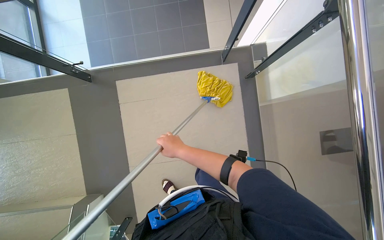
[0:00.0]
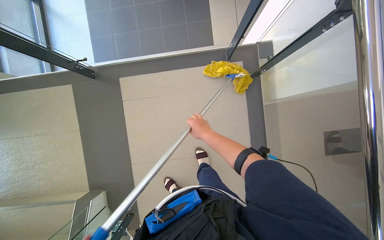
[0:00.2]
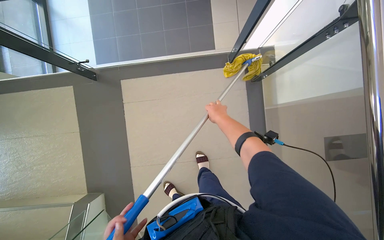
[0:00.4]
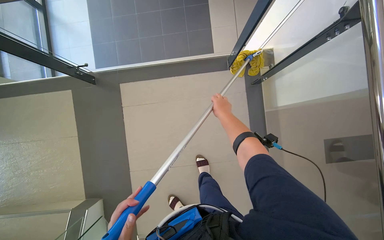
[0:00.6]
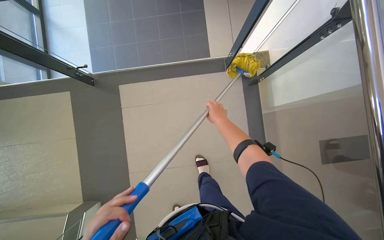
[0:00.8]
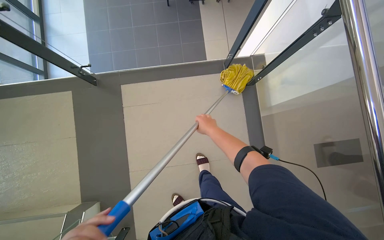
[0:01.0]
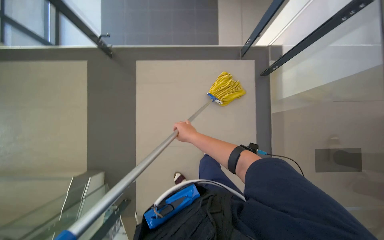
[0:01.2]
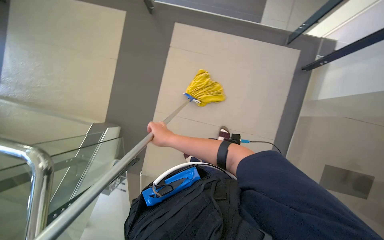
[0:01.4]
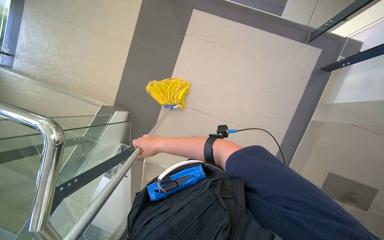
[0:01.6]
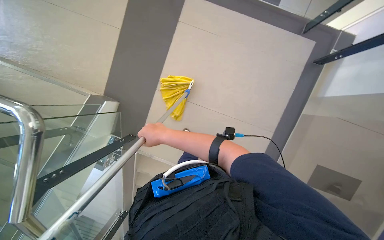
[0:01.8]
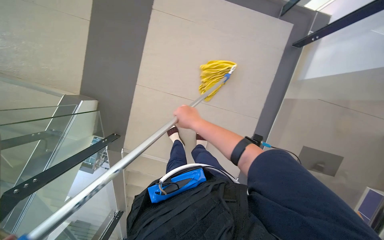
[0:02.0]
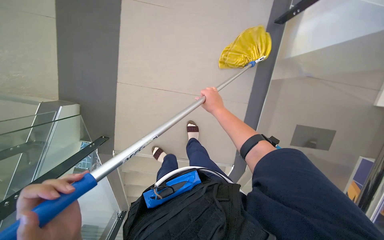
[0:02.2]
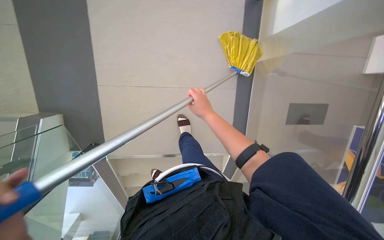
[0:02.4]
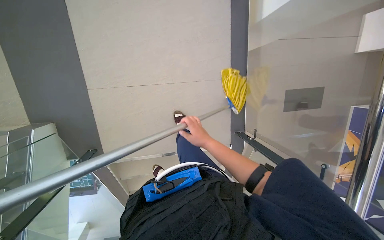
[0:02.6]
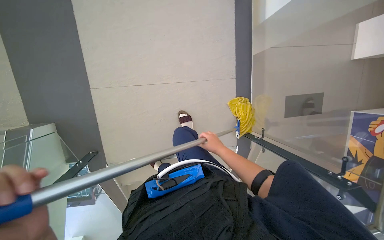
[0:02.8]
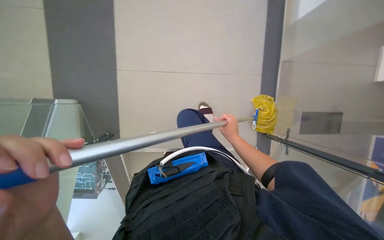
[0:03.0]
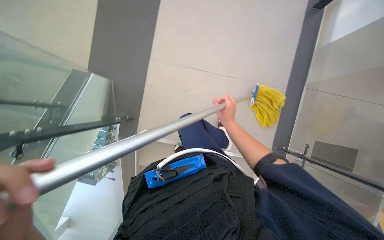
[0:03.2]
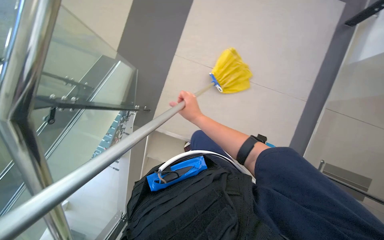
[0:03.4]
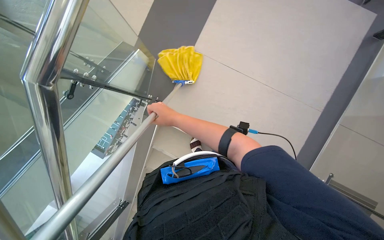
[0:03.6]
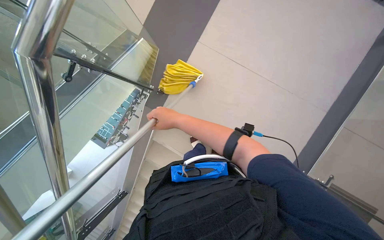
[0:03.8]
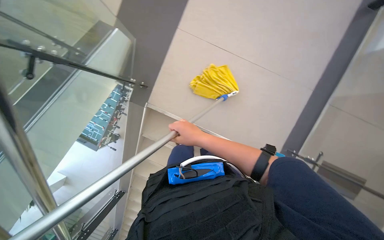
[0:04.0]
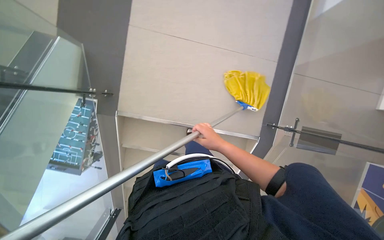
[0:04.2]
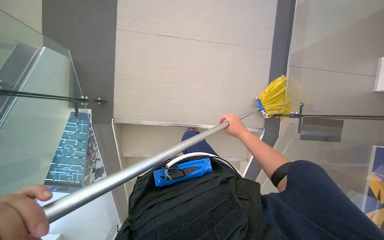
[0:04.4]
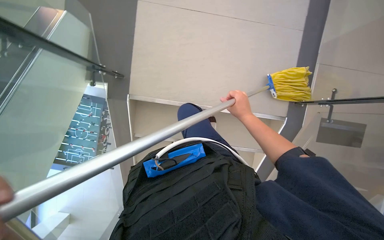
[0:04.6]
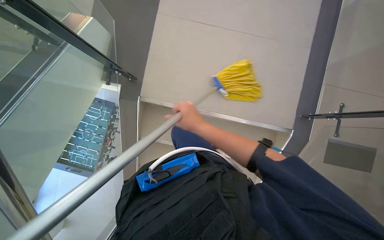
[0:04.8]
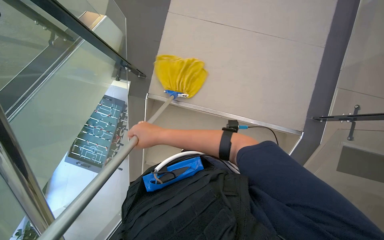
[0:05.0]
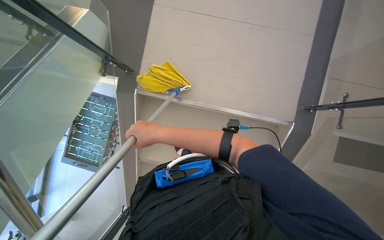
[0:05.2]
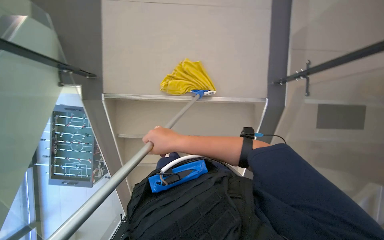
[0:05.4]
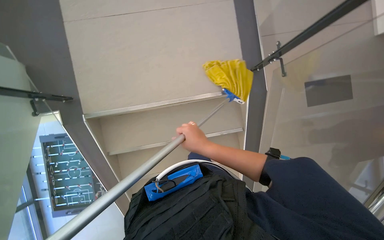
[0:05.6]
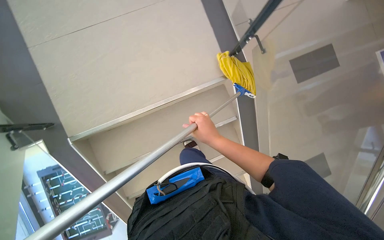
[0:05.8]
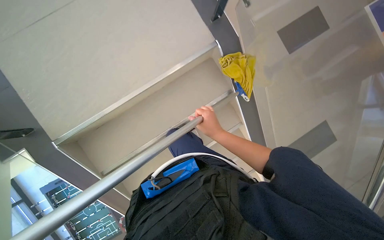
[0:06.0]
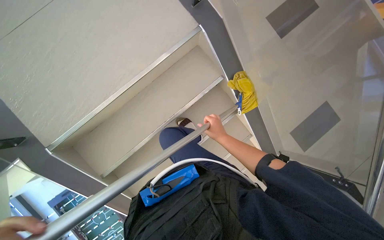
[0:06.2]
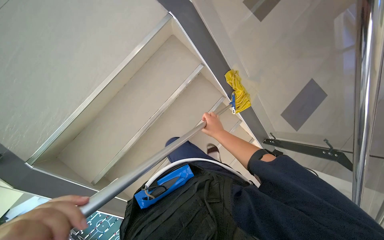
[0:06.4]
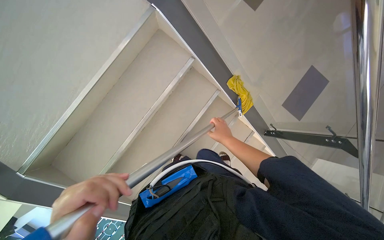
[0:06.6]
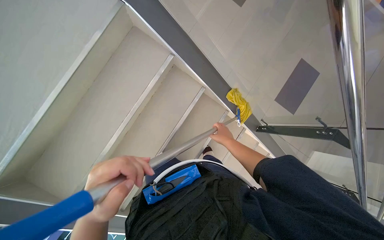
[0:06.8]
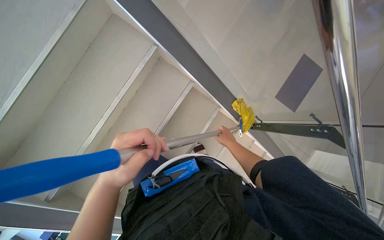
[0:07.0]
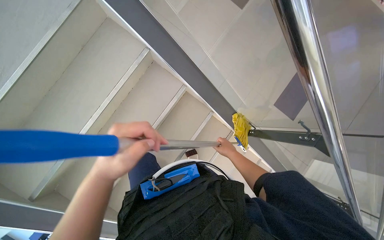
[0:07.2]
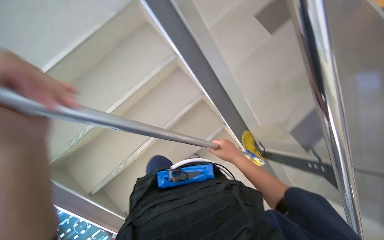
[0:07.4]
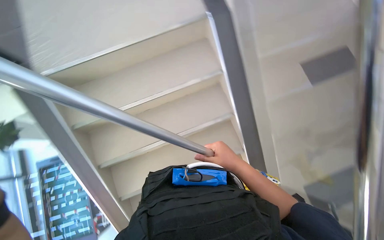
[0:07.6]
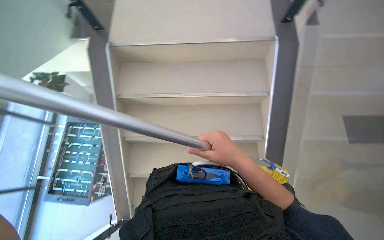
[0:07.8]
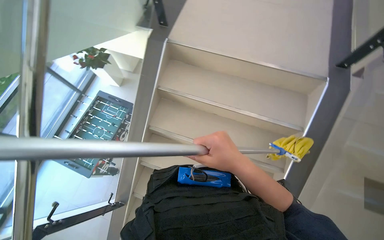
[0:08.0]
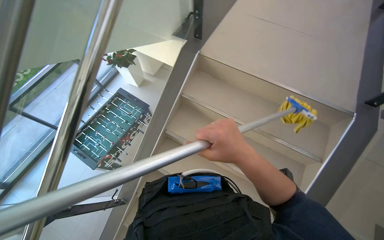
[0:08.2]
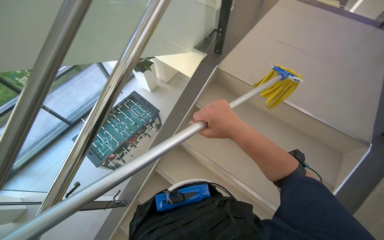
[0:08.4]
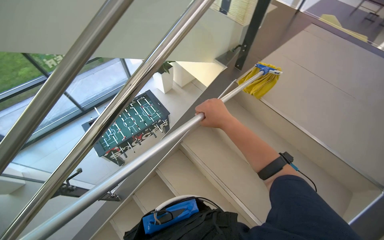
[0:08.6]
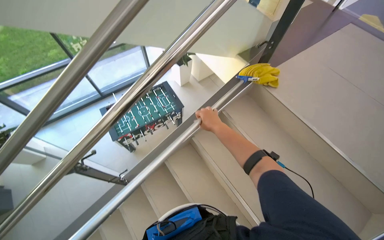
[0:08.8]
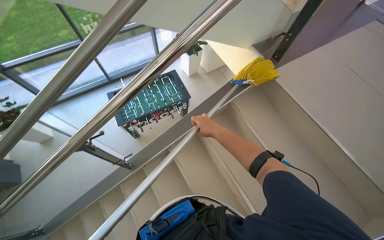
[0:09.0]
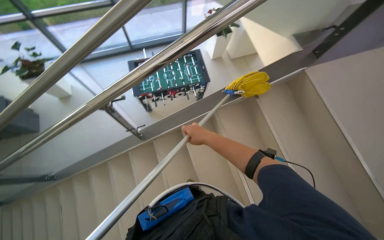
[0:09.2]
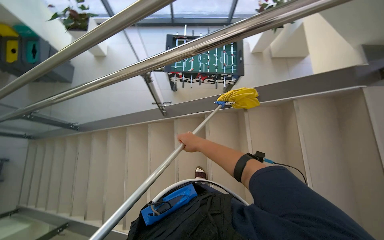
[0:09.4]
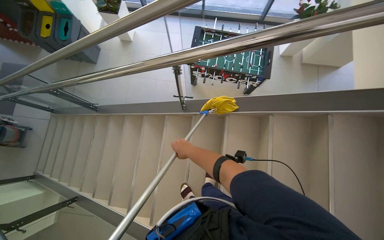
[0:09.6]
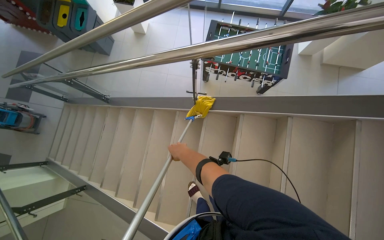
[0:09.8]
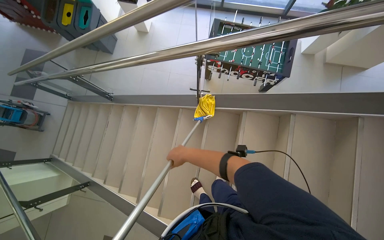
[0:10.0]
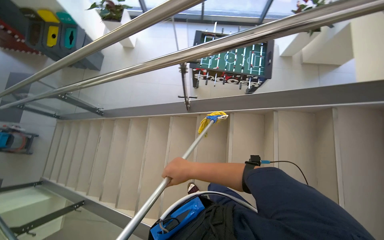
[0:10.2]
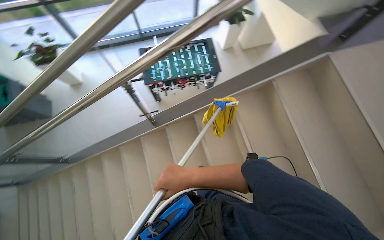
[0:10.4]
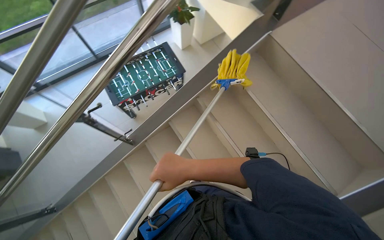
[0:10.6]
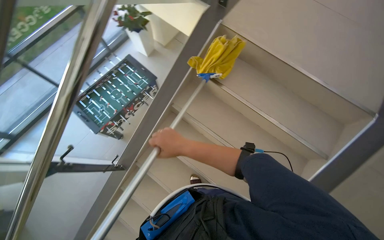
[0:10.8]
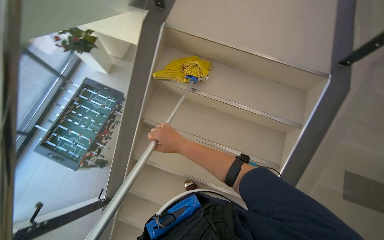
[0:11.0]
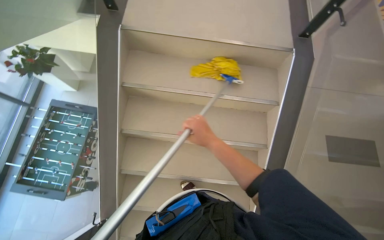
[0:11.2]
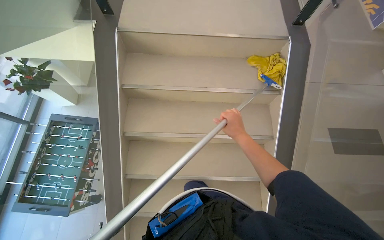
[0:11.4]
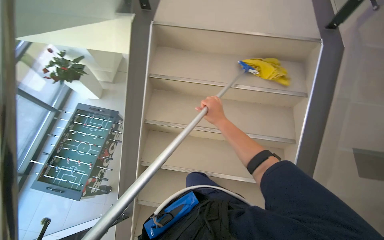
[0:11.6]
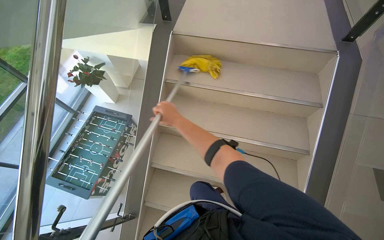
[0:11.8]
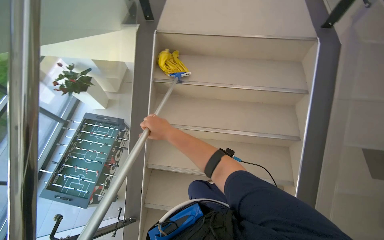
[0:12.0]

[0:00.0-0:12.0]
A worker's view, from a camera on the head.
Job: mopping floor.
The whole recording: Mopping stairs. The worker mops the stairs using a long-handled mop.
0:00.0 to 0:01.6: The camera travels approximately 40 cm. The scene turns approximately 30 degrees clockwise in the picture.
0:01.6 to 0:03.0: The head turns to the right by about 25 degrees. The wearer looks about 15 degrees further downward. The right hand travels to the right by approximately 30 cm.
0:03.0 to 0:04.4: The right hand moves approximately 20 cm to the left and comes back.
0:04.4 to 0:06.0: Everything in view rotates about 40 degrees counterclockwise.
0:06.0 to 0:07.6: The right hand travels down the picture by approximately 10 cm, and moves approximately 30 cm farther from the camera and comes back.
0:07.6 to 0:09.0: The head rotates roughly 55 degrees to the left.
0:10.4 to 0:12.0: The wearer looks roughly 65 degrees further to the right.

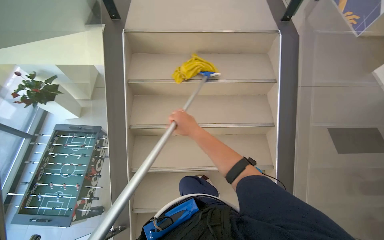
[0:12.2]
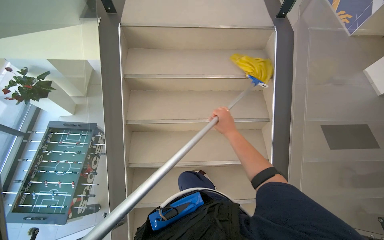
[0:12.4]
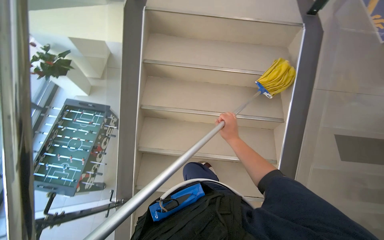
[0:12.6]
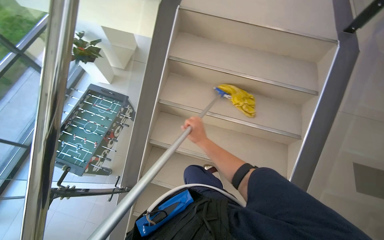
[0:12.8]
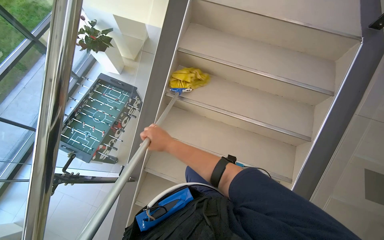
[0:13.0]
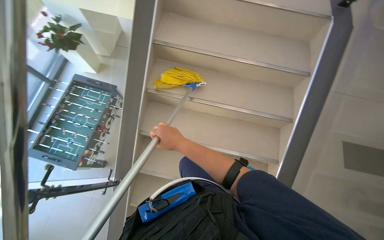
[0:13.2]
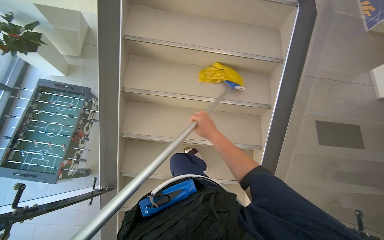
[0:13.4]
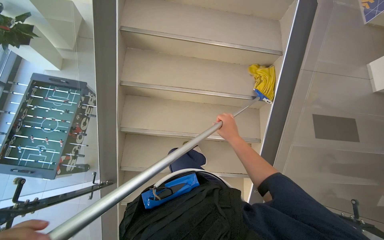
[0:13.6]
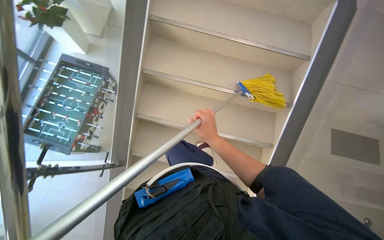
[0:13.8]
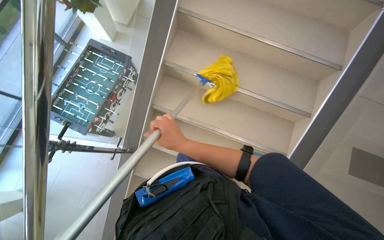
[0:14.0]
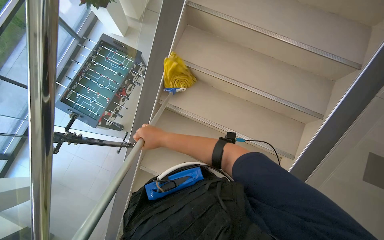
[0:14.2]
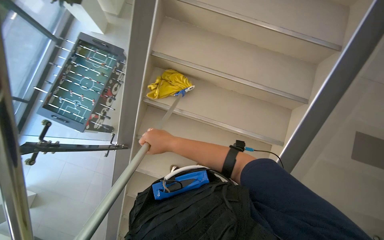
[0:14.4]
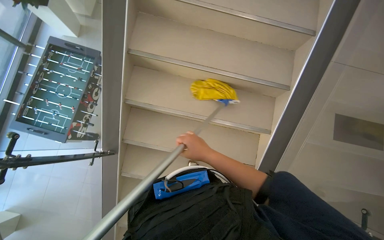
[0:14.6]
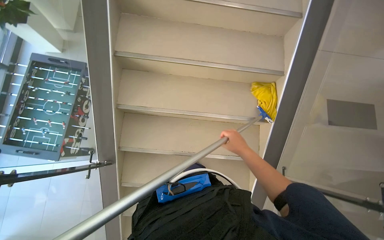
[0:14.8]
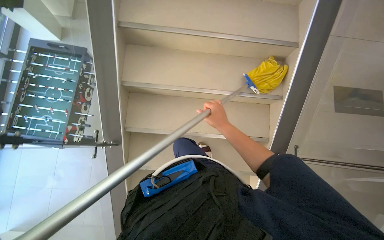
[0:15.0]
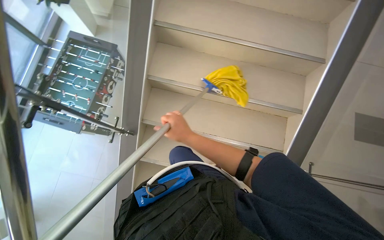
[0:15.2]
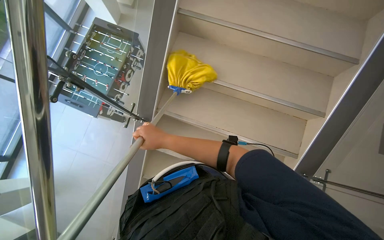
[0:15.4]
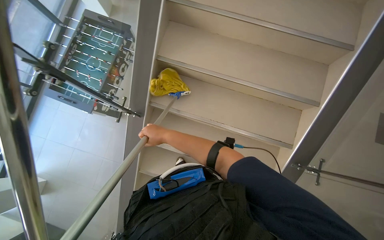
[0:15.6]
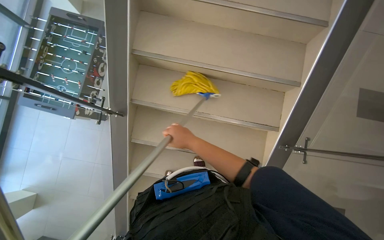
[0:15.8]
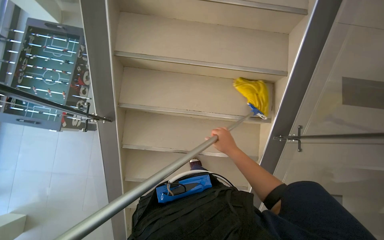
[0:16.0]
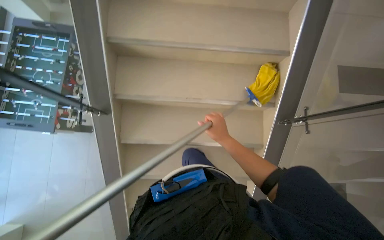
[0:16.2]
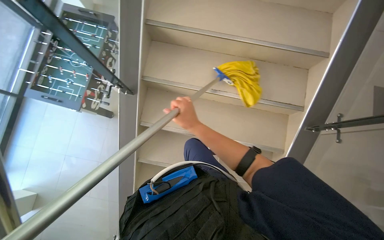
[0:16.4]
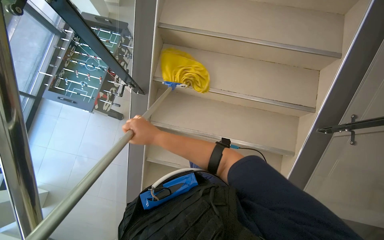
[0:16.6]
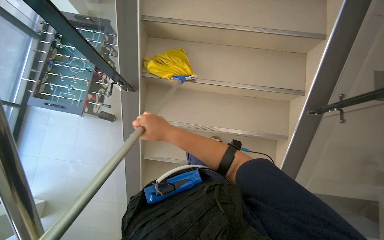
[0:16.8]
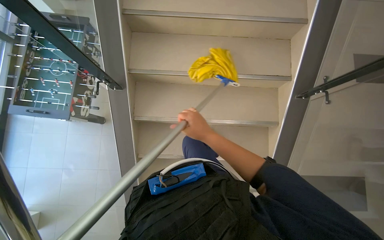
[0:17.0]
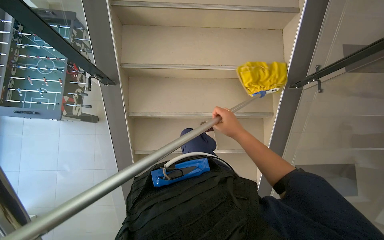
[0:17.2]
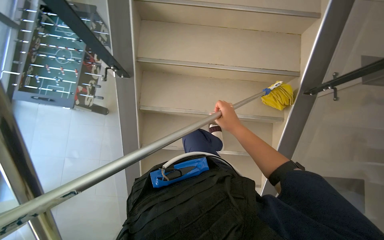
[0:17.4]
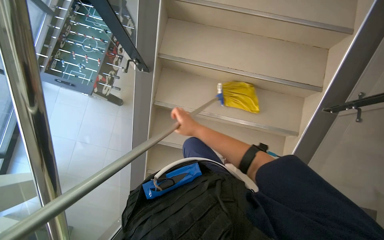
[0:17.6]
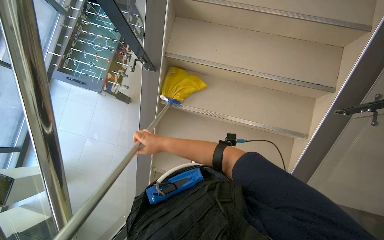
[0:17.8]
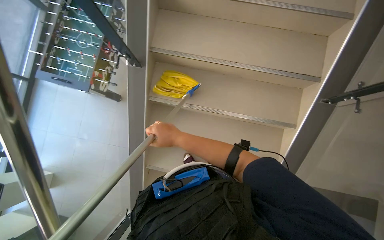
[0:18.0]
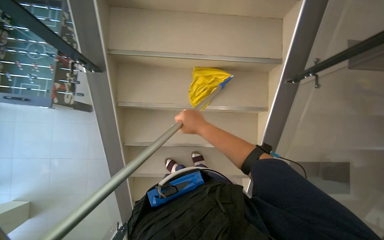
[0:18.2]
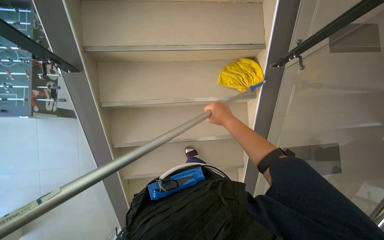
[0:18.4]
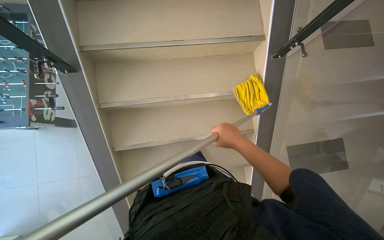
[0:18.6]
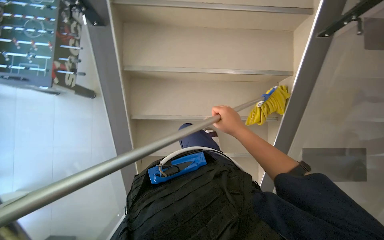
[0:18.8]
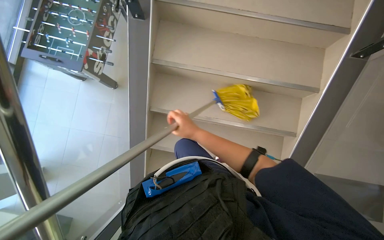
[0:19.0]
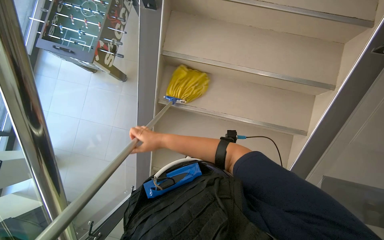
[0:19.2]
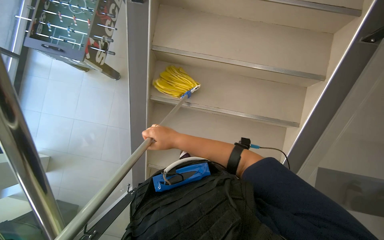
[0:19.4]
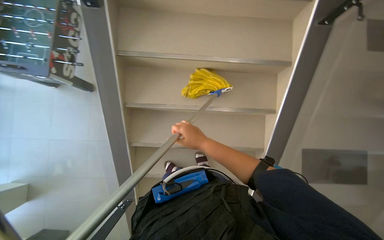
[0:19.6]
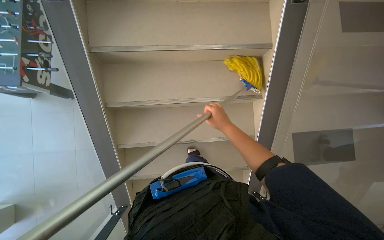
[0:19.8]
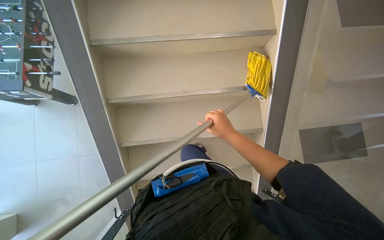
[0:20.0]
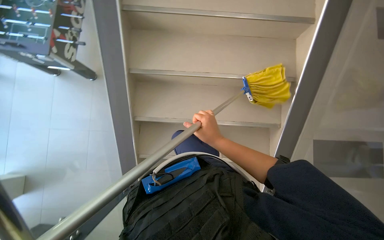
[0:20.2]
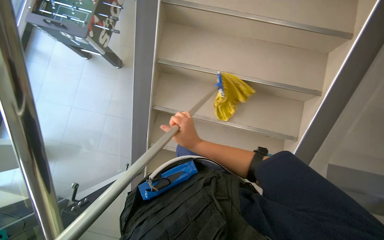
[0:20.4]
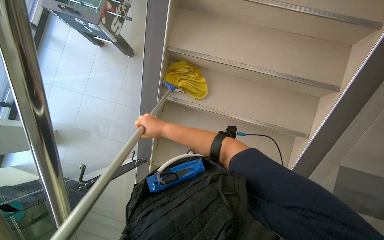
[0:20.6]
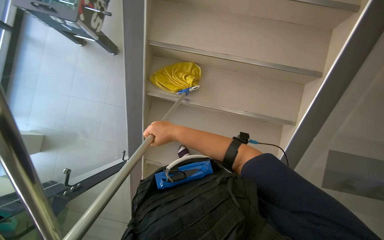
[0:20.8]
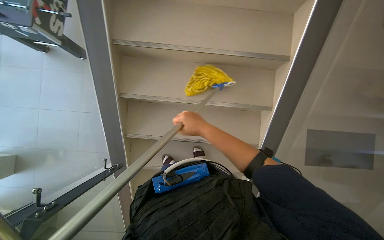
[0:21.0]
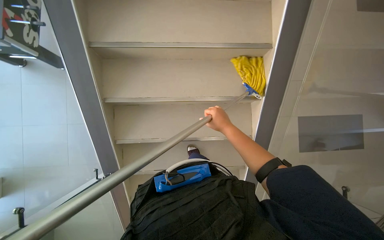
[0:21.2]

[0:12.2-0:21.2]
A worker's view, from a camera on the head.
Job: mopping floor.
The whole recording: Mopping stairs. The worker mops the stairs using a long-handled mop.
0:12.2 to 0:13.8: The right hand swings left and right, about 20 cm each way, with 3 reversals.
0:13.8 to 0:15.2: The right hand goes left and right, approximately 30 cm each way, reversing 2 times.
0:15.2 to 0:16.6: The right hand moves left and right over roughly 25 cm, changing direction 2 times.
0:16.6 to 0:18.2: The right hand swings left and right, some 25 cm each way, with 2 reversals.
0:18.2 to 0:19.8: The right hand moves left and right over roughly 25 cm, changing direction 2 times.
